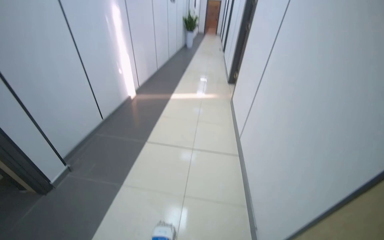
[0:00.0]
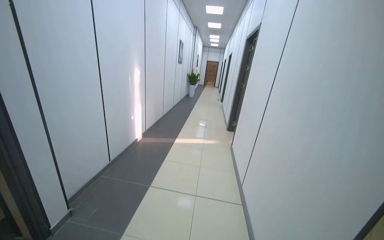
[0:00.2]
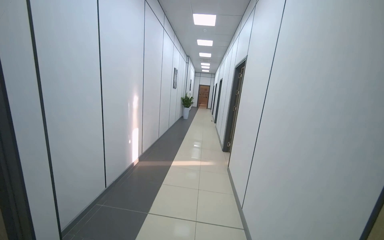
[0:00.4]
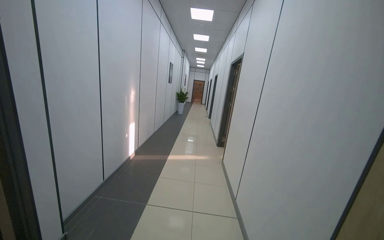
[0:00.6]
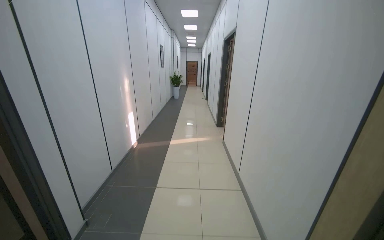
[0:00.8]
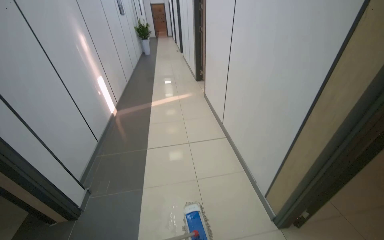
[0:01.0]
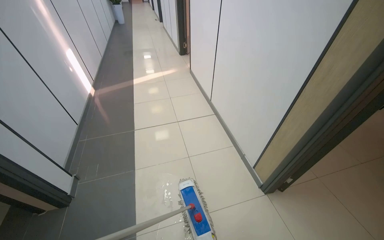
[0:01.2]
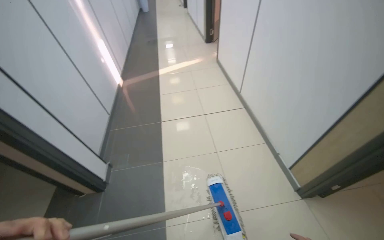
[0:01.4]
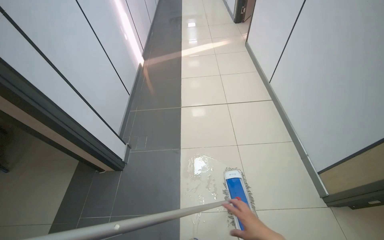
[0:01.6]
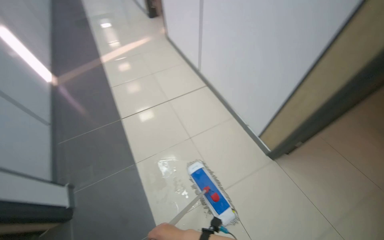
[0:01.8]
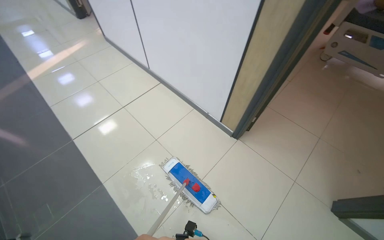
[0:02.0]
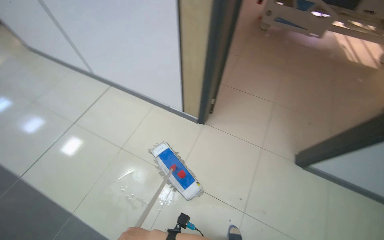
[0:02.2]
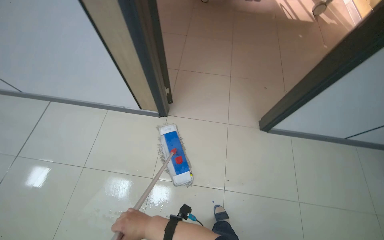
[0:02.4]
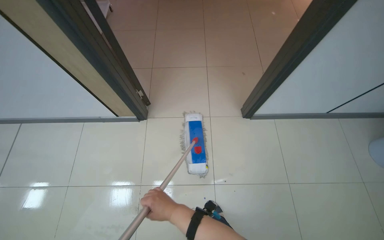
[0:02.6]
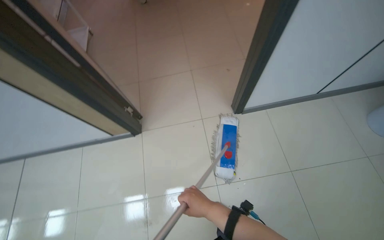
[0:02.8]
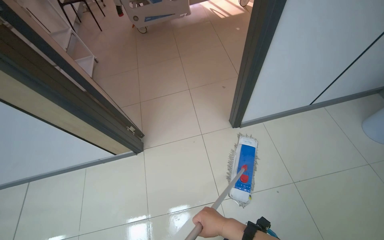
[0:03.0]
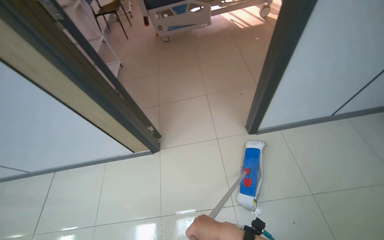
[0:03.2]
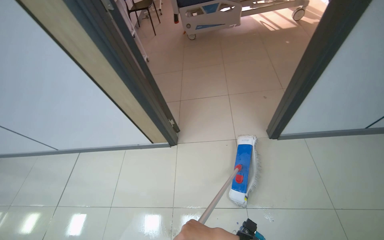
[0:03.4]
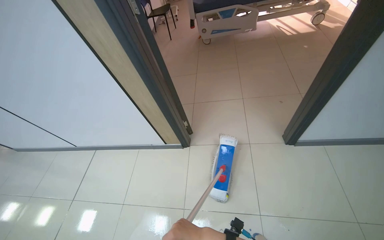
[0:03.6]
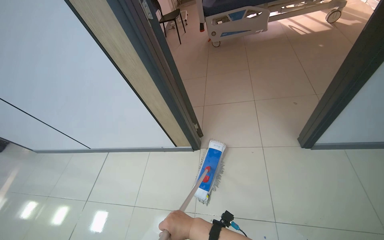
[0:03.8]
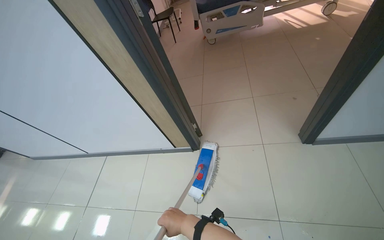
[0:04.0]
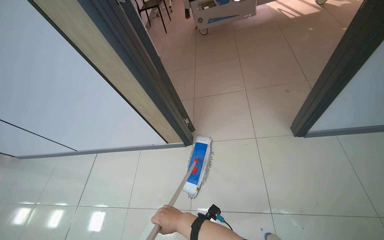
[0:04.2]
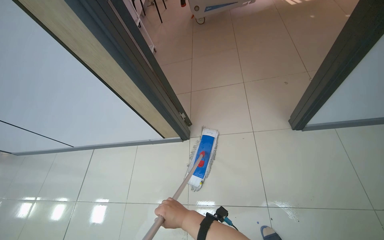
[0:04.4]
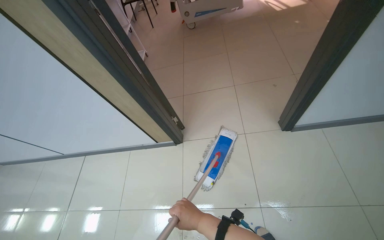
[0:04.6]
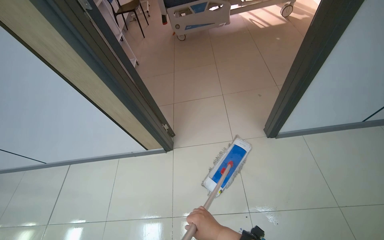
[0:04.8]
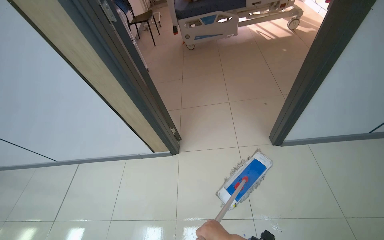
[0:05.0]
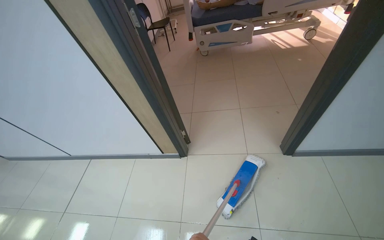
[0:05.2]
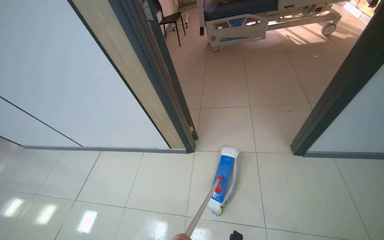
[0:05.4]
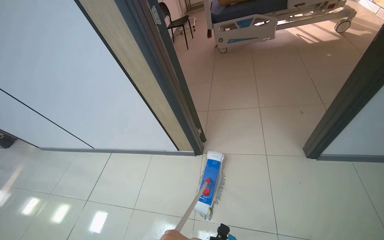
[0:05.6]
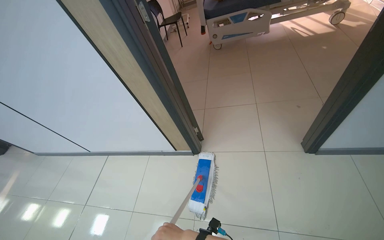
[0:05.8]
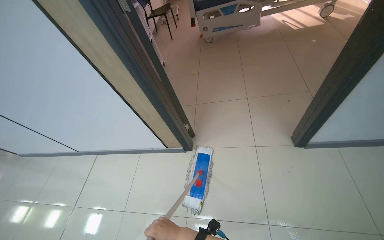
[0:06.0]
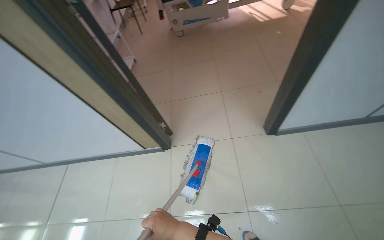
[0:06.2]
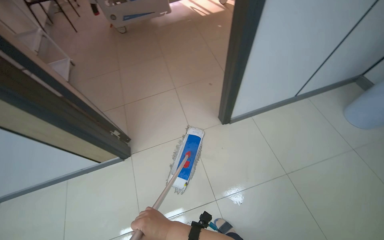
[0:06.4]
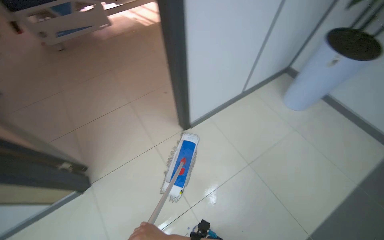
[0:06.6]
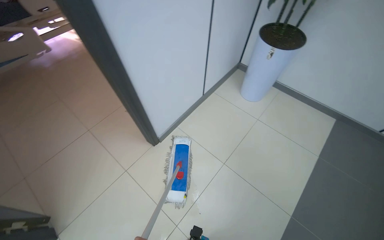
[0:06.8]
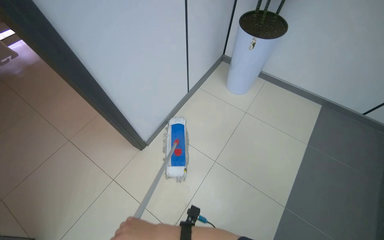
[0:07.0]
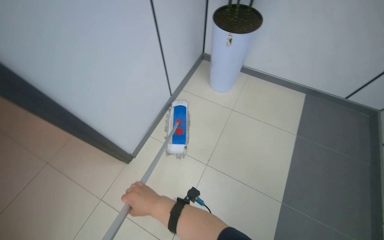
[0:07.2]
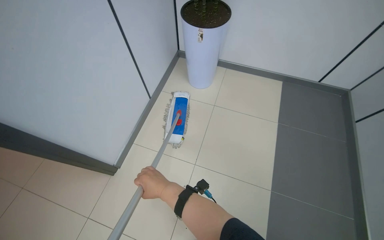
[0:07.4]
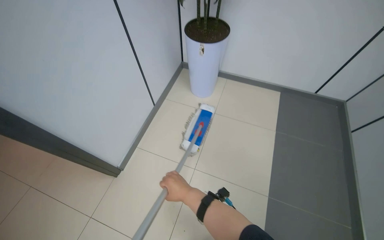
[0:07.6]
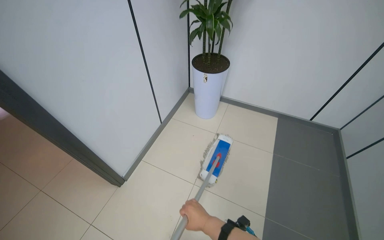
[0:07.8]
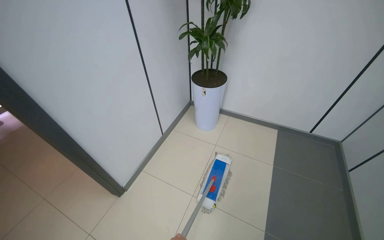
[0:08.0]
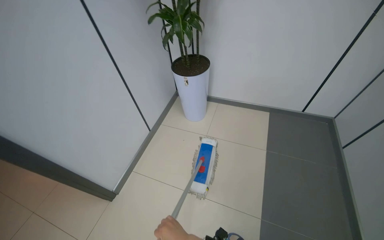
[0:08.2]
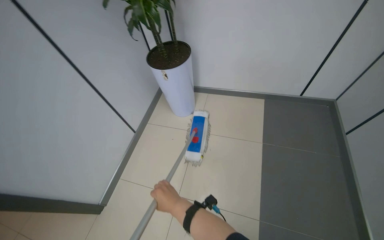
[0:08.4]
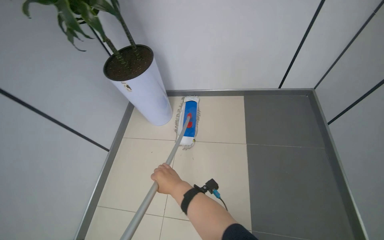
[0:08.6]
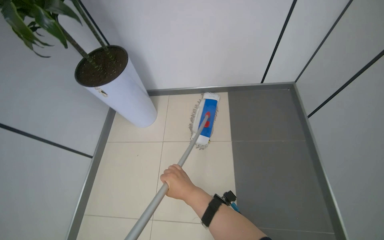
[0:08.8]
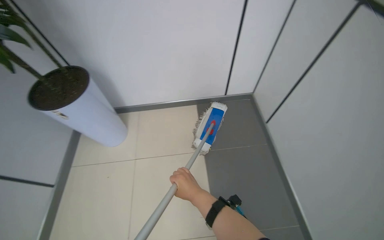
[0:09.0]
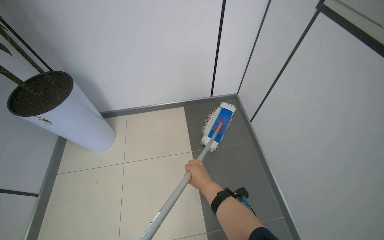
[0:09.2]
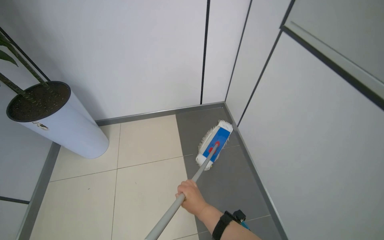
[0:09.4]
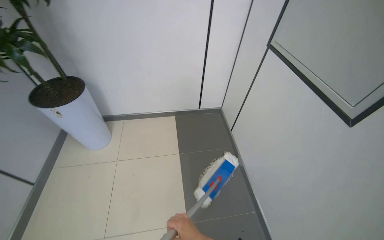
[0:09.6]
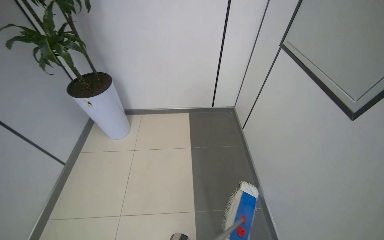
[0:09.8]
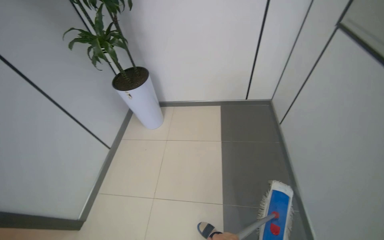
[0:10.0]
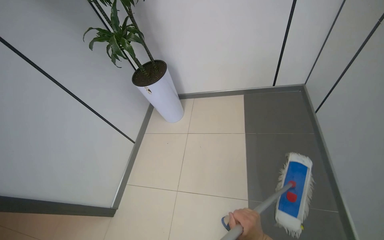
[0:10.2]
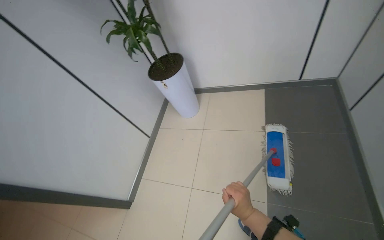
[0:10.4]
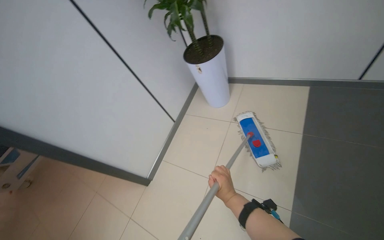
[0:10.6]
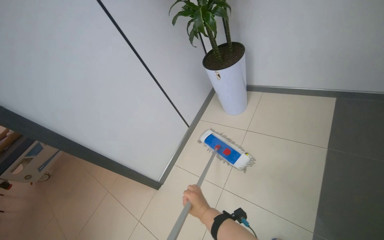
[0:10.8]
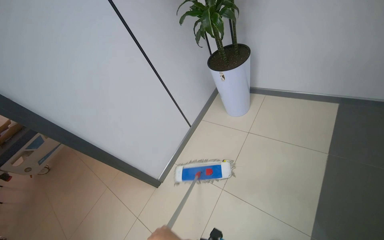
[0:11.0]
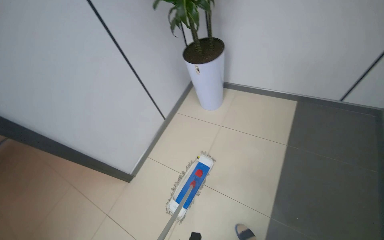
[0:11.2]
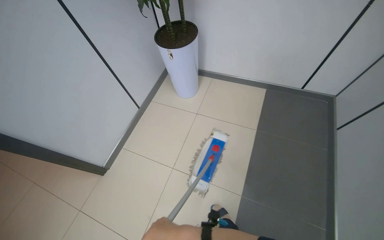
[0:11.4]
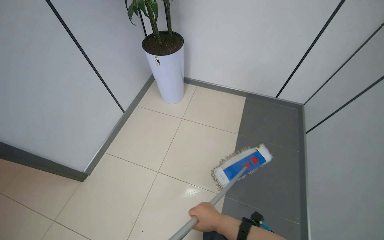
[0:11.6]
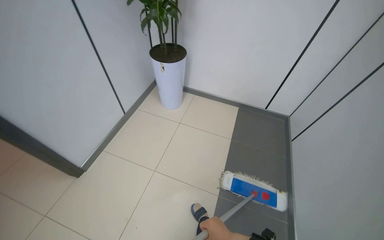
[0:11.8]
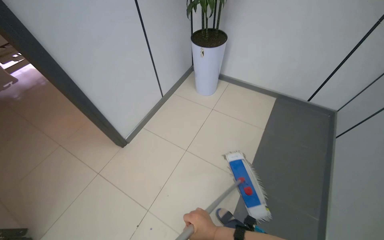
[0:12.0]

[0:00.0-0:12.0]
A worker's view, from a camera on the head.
Job: mopping floor.
The whole recording: Mopping hospital hallway floor. The worker mops the floor of the hospital hallway.
0:00.0 to 0:01.6: The head travels about 50 cm. The wearer looks approximately 20 degrees further downward.
0:01.6 to 0:03.0: The camera travels some 60 cm. The head turns to the right by approximately 100 degrees.
0:06.0 to 0:07.6: The camera travels some 60 cm. The head turns to the right by some 75 degrees.
0:07.6 to 0:09.0: The head travels about 60 cm. The wearer looks roughly 30 degrees further to the right.
0:09.0 to 0:10.4: The camera is aimed about 25 degrees further to the left.

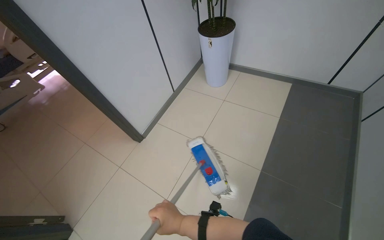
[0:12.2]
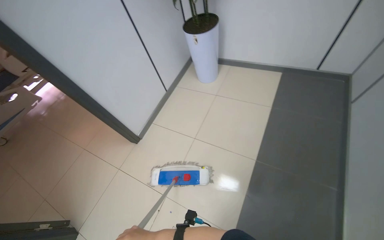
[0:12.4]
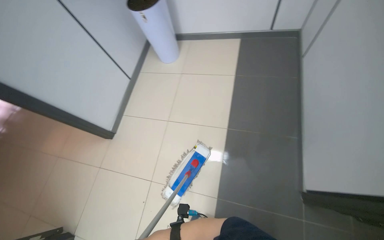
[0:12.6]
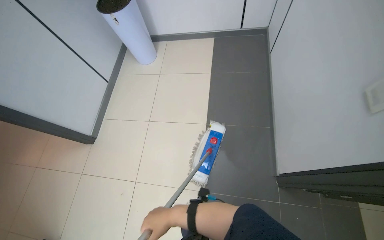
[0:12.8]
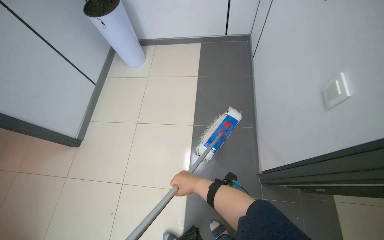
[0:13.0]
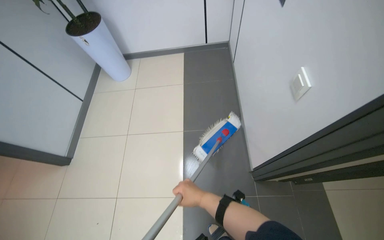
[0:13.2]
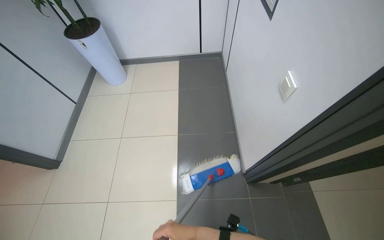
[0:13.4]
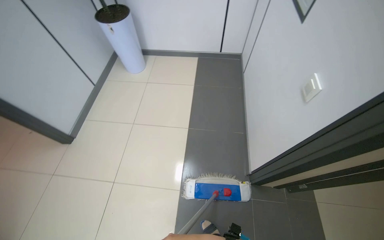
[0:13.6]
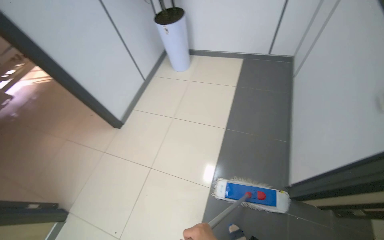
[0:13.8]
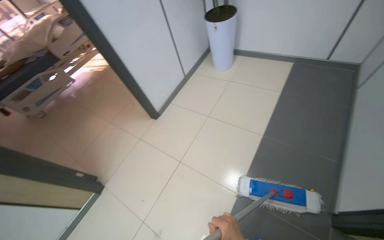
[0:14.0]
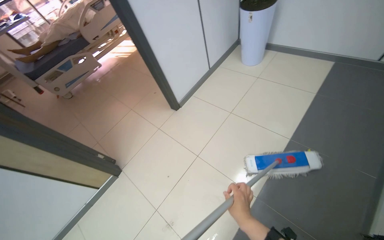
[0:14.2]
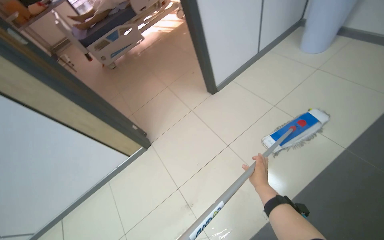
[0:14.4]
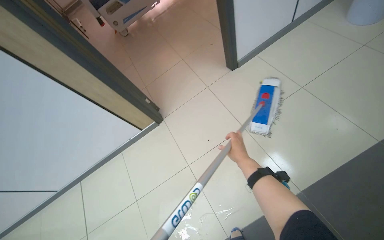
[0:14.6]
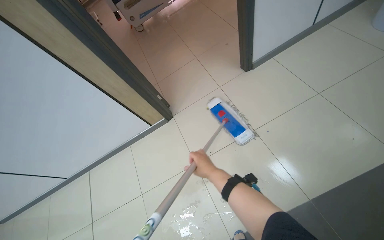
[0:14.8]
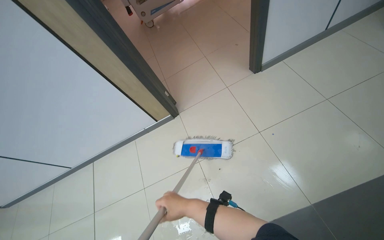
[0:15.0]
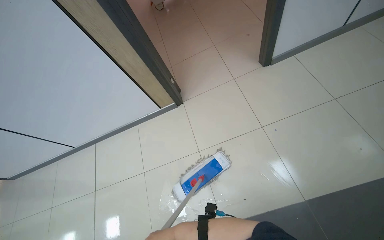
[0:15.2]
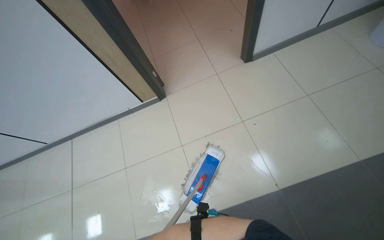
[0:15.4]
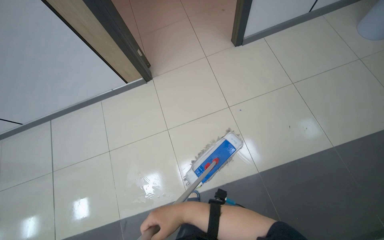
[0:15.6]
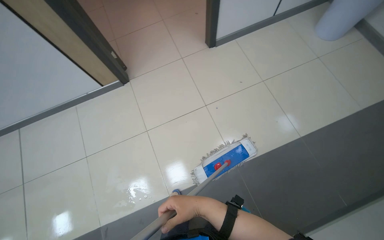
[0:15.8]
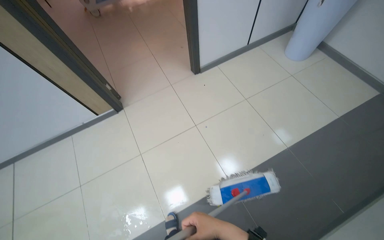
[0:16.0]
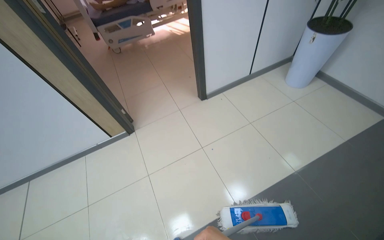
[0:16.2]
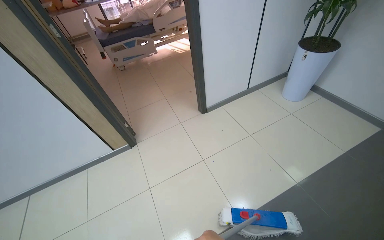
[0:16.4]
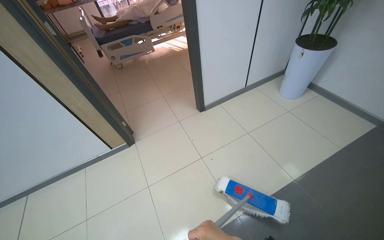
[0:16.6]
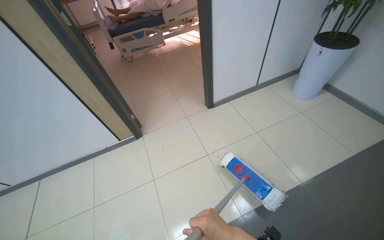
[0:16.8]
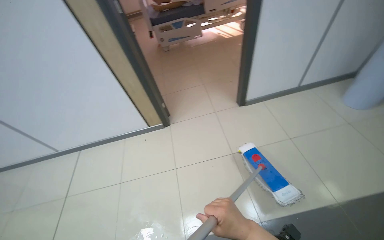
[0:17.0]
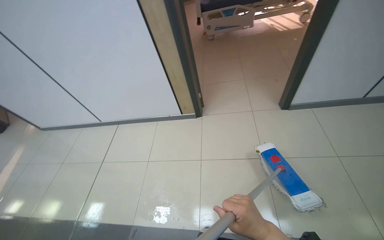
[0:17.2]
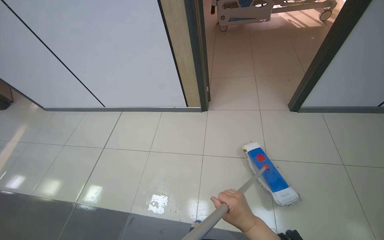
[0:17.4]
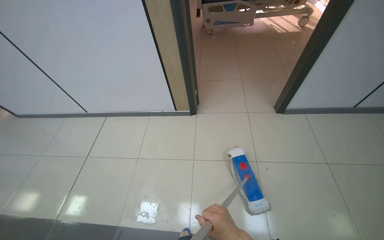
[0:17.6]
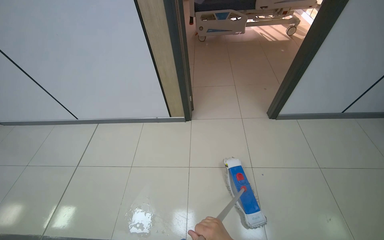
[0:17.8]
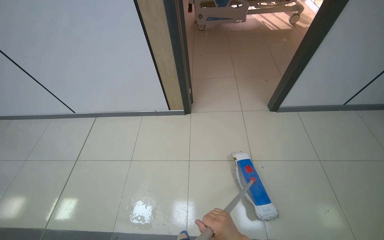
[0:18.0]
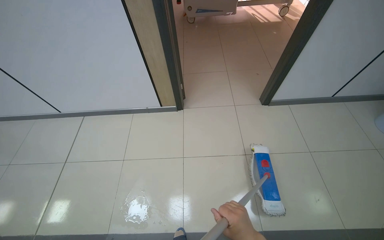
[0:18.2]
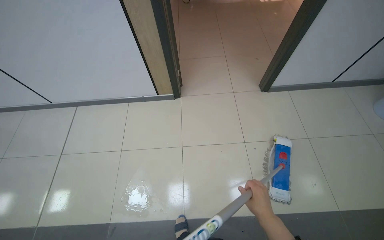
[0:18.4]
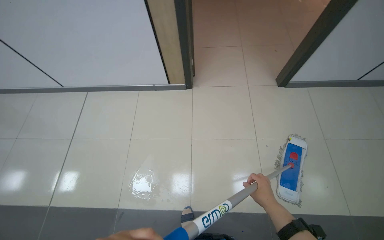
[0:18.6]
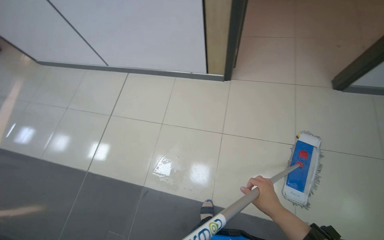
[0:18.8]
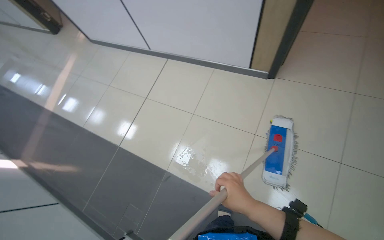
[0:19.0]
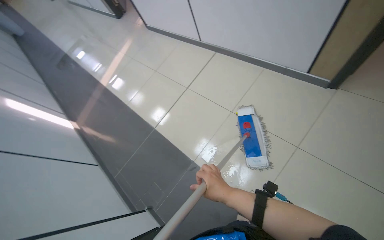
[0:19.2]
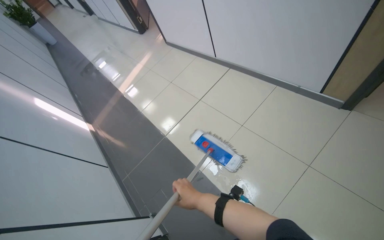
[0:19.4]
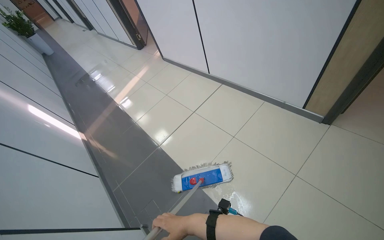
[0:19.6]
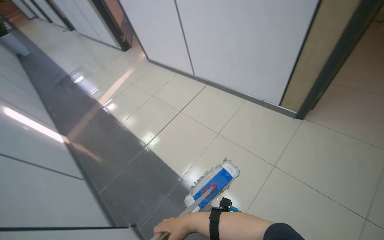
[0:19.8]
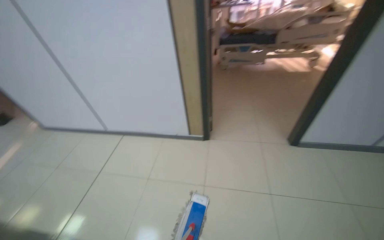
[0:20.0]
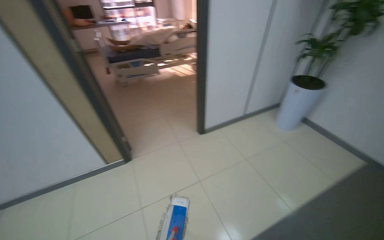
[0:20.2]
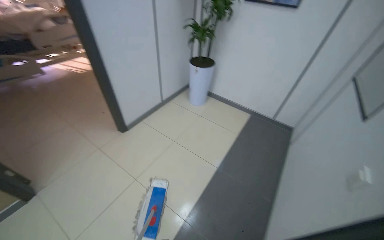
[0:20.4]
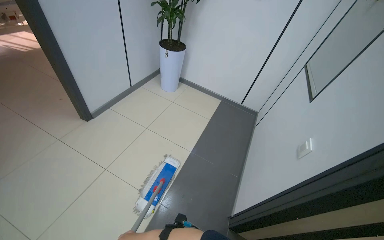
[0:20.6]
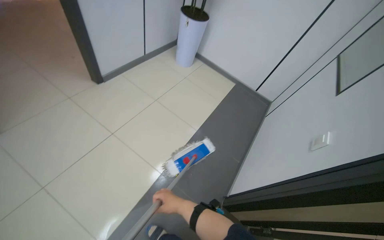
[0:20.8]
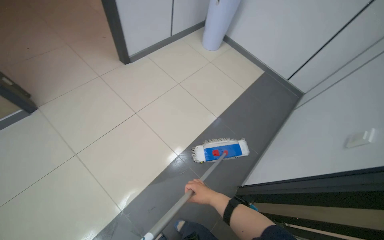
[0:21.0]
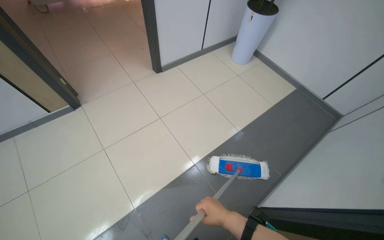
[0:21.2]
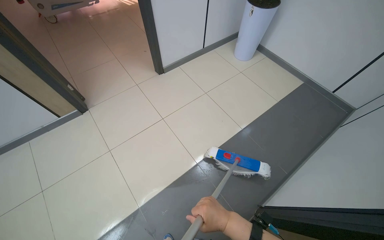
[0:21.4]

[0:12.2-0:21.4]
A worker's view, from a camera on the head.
Job: mopping floor.
The whole recording: Mopping hospital hallway floor. The worker mops the floor of the hospital hallway.
0:13.8 to 0:15.2: The wearer looks roughly 55 degrees further to the left. The camera pitches downward, by roughly 20 degrees.
0:15.2 to 0:16.8: The wearer looks roughly 15 degrees further upward.
0:16.8 to 0:18.4: The view tips downward by approximately 15 degrees.
0:18.4 to 0:19.8: The head rotates about 45 degrees to the left.
0:19.8 to 0:21.4: The wearer looks approximately 80 degrees further to the right.
